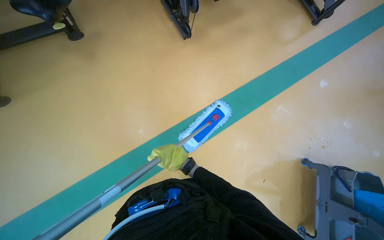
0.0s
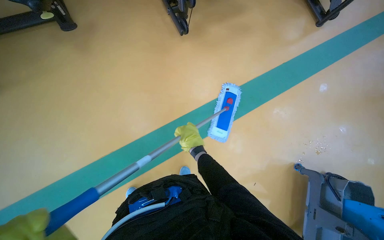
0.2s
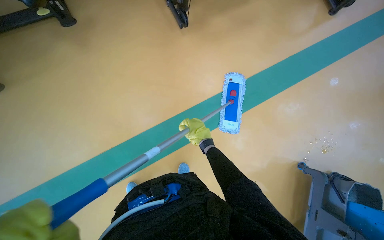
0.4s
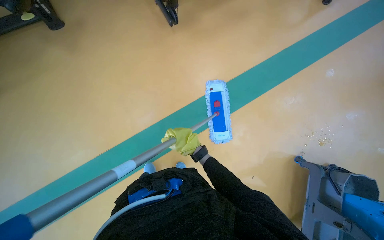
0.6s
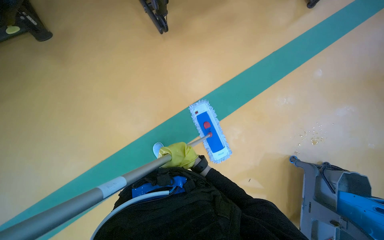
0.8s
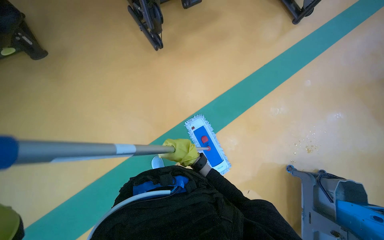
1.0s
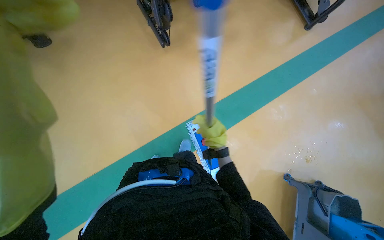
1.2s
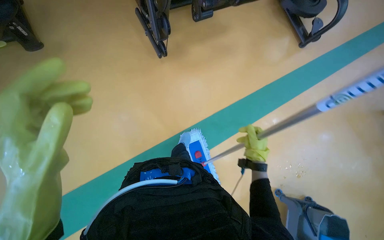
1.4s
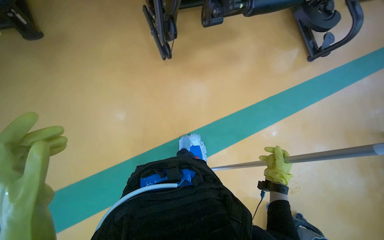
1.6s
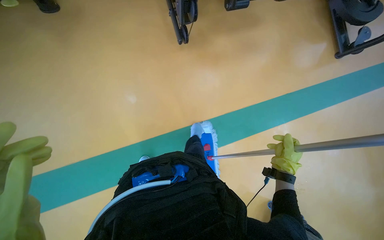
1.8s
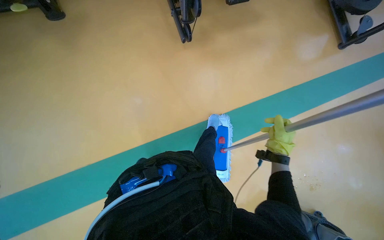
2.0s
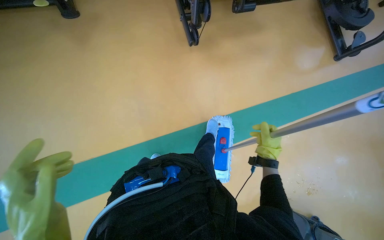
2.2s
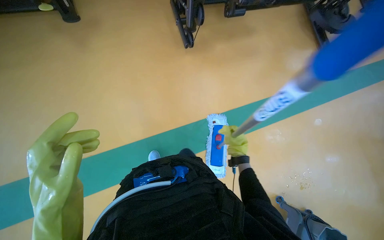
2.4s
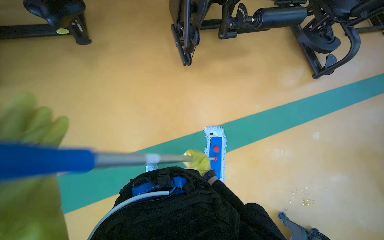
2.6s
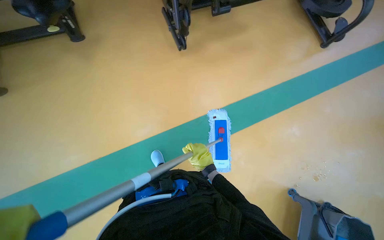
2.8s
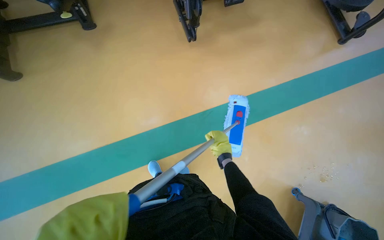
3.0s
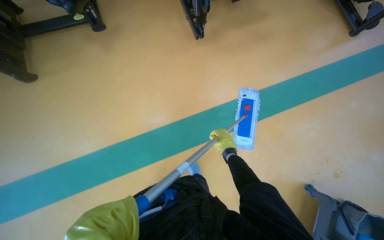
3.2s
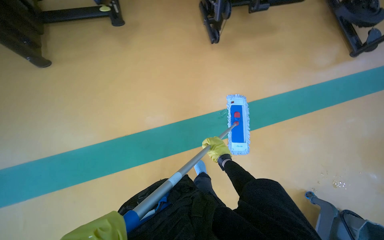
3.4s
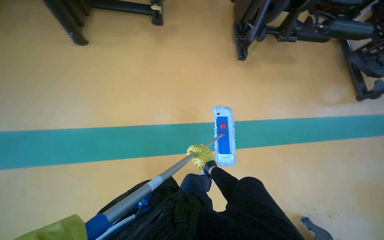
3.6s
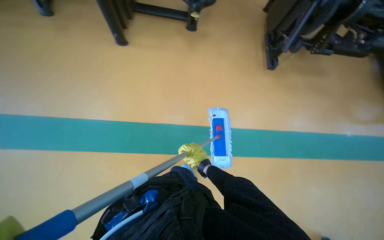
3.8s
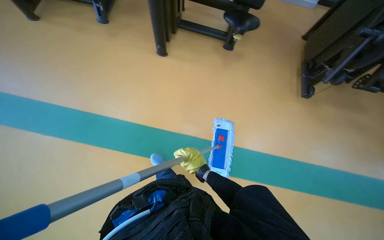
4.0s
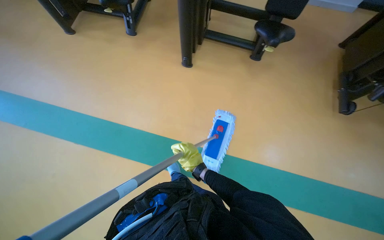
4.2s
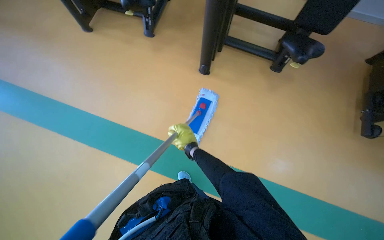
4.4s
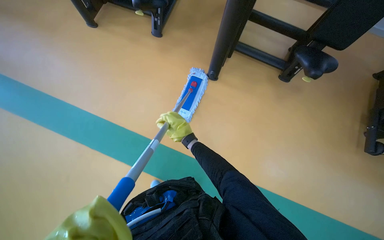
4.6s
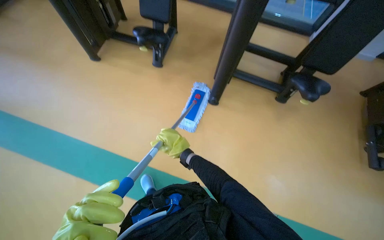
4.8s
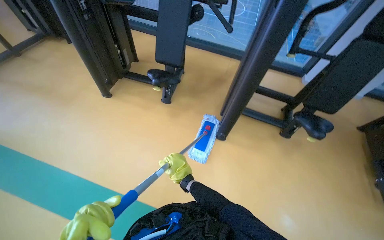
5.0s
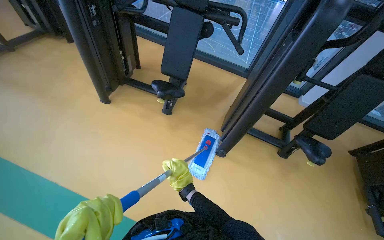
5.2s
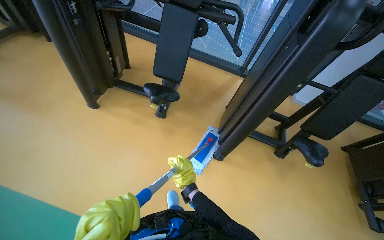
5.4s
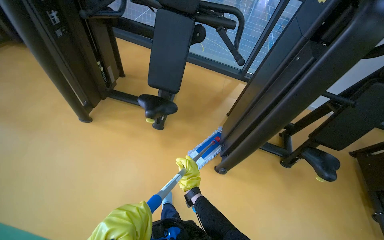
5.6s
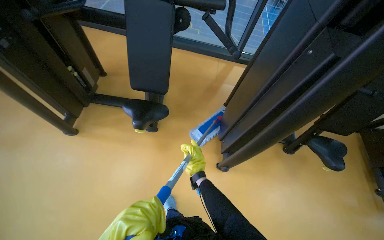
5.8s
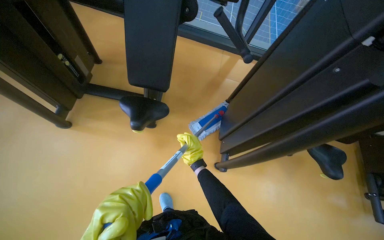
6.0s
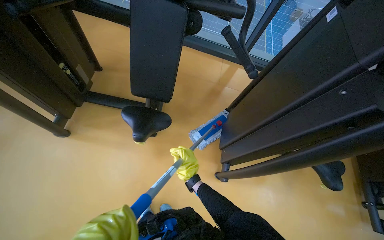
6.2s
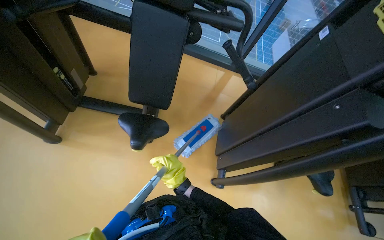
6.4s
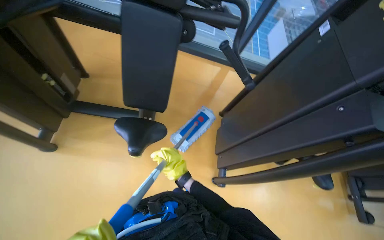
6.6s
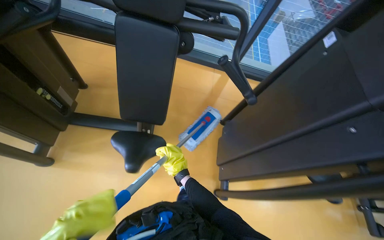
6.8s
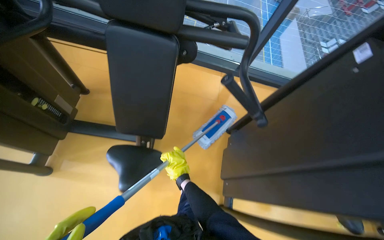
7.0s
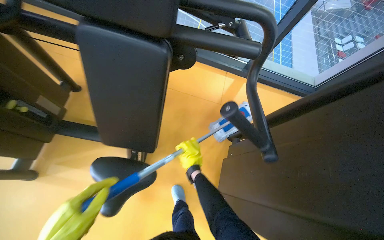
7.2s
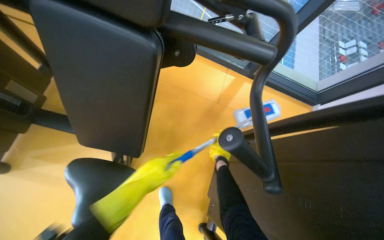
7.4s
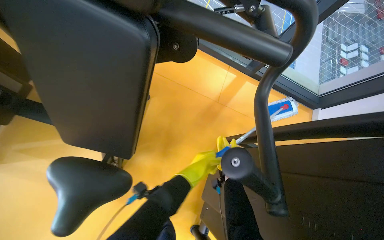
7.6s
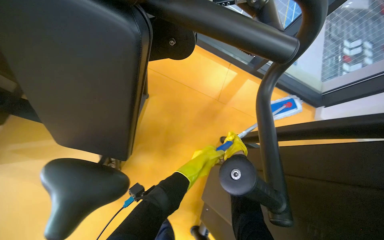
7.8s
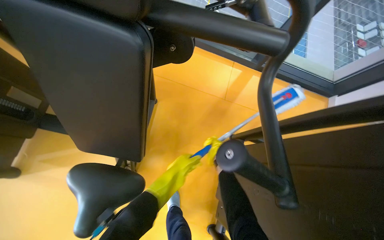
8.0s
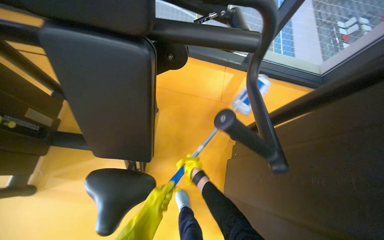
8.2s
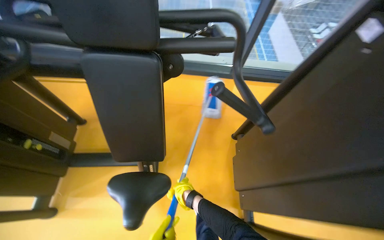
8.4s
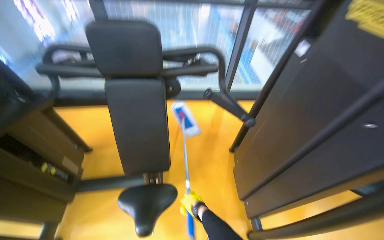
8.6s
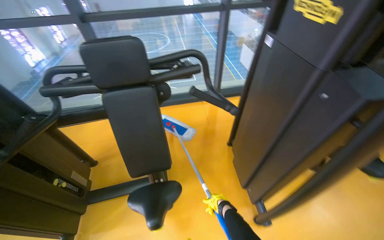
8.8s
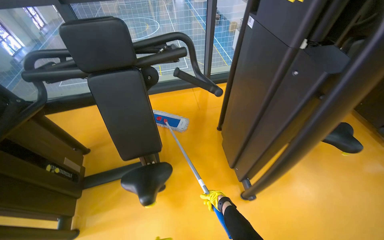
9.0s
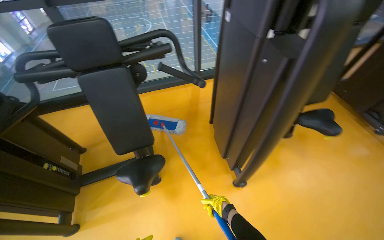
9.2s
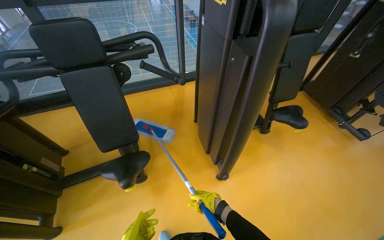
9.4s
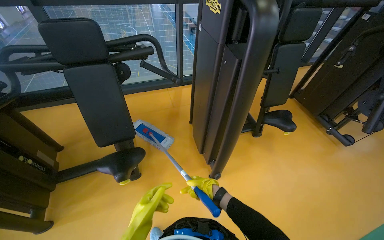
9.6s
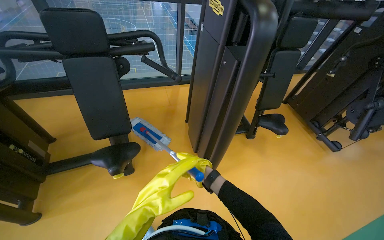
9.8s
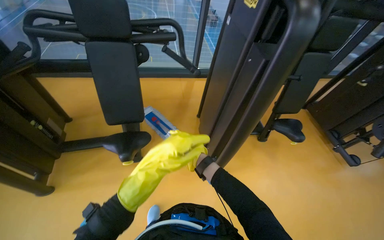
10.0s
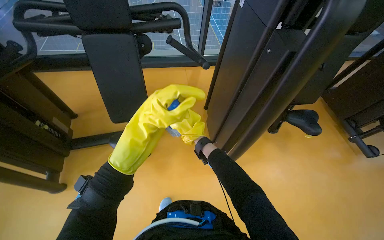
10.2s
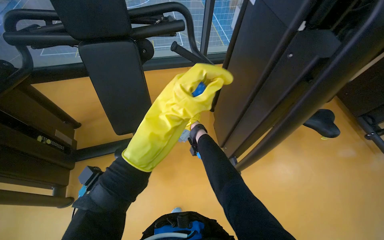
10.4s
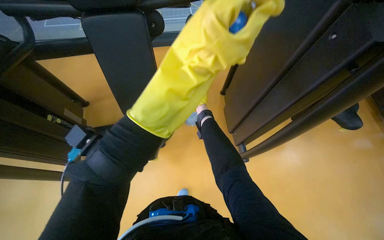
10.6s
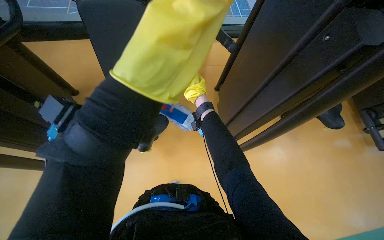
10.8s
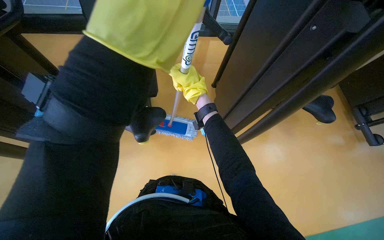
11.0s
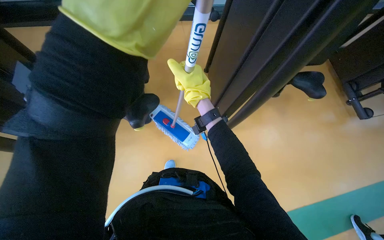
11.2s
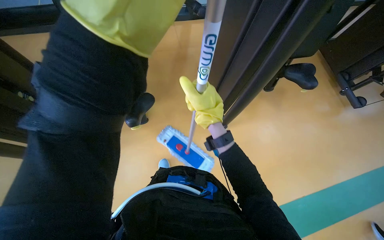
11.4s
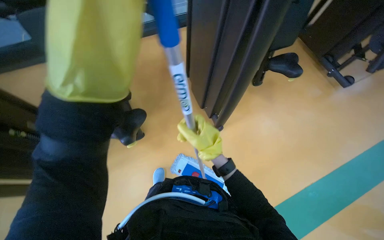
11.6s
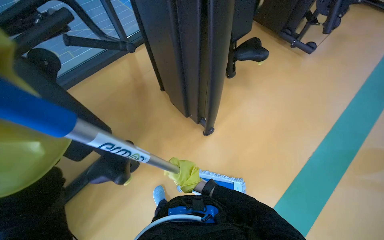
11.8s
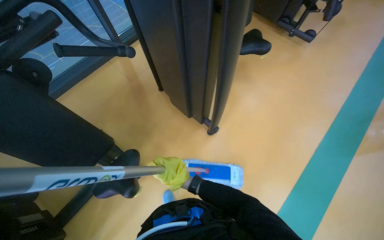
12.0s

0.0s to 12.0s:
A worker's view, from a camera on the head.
Job: mopping floor.
The whole recording: Mopping gym floor. The worker mops the gym floor with a flat mop, moving around gym equipment.
0.0s to 1.6s: The camera travels roughly 50 cm.
1.6s to 3.0s: The right hand heads to the left, covering roughly 25 cm.
3.0s to 4.4s: The camera is carried some 80 cm. The wearer's head swings about 45 degrees to the left. The wearer looks approximately 15 degrees further upward.
4.4s to 6.0s: The camera travels about 60 cm. The wearer looks roughly 15 degrees further upward.
6.0s to 7.6s: The camera is carried approximately 70 cm.
7.6s to 9.0s: The wearer moves some 60 cm. The view tips upward by about 20 degrees. The scene rotates counterclockwise by roughly 35 degrees.
10.4s to 12.0s: The wearer looks about 15 degrees further downward. The scene turns about 35 degrees counterclockwise in the picture.

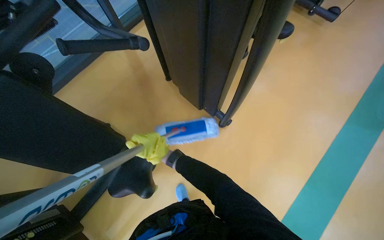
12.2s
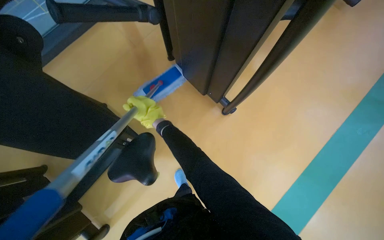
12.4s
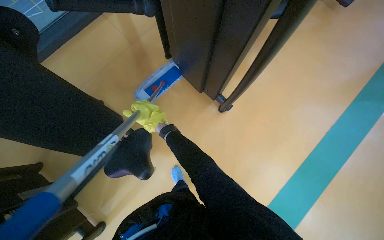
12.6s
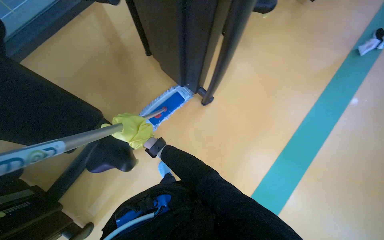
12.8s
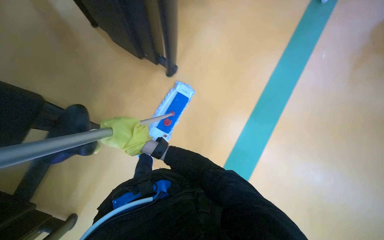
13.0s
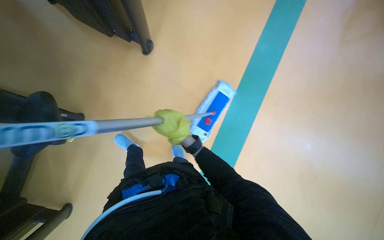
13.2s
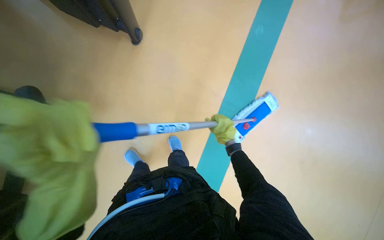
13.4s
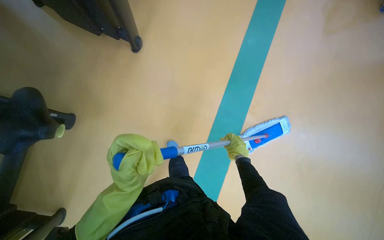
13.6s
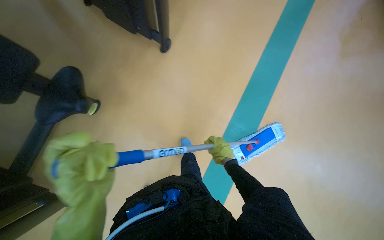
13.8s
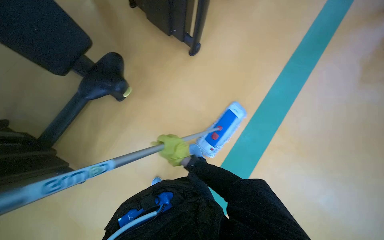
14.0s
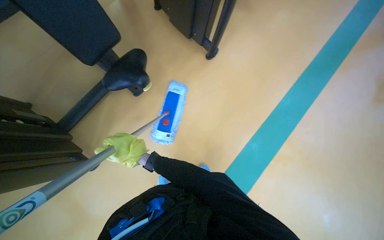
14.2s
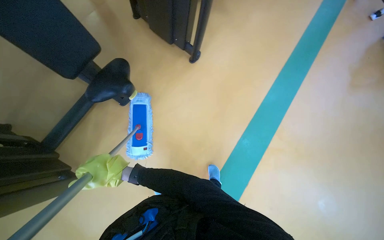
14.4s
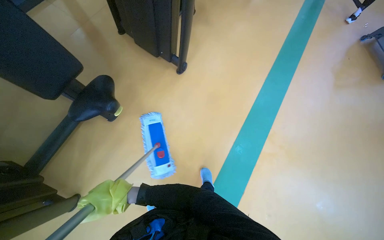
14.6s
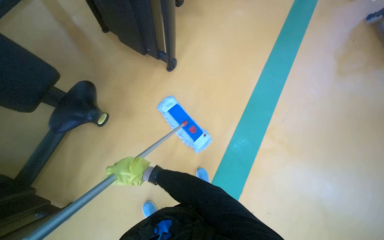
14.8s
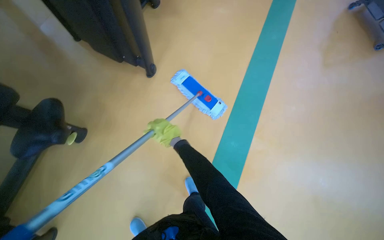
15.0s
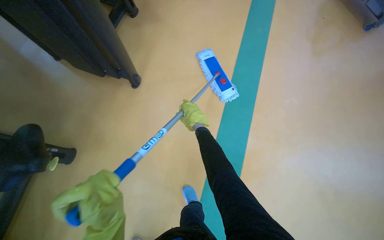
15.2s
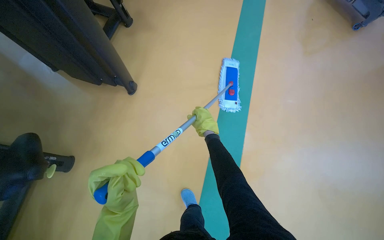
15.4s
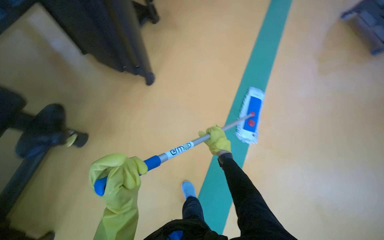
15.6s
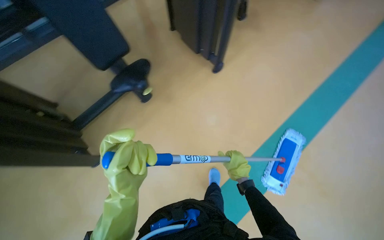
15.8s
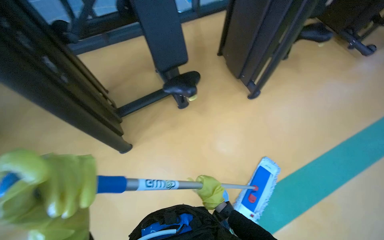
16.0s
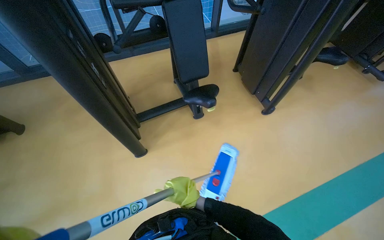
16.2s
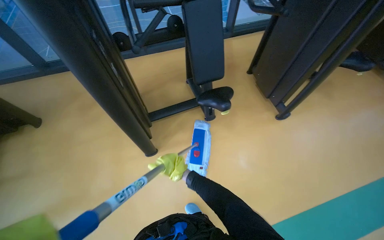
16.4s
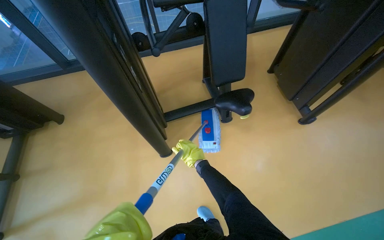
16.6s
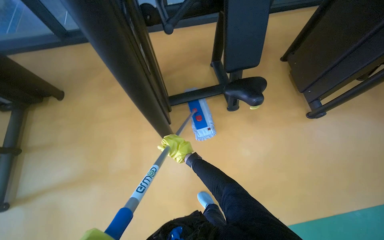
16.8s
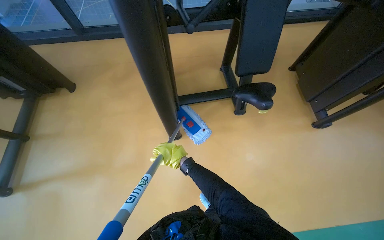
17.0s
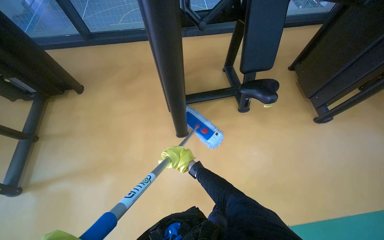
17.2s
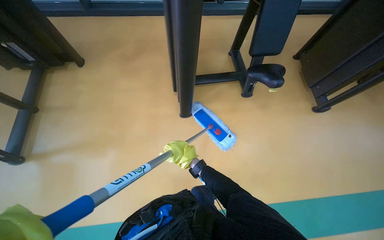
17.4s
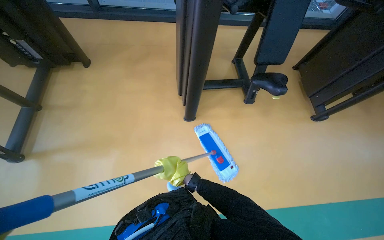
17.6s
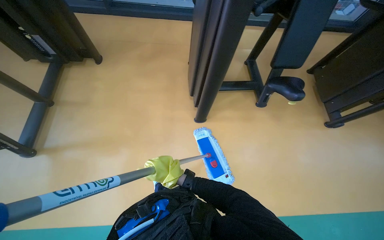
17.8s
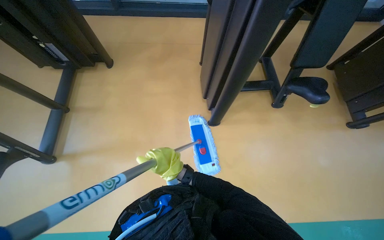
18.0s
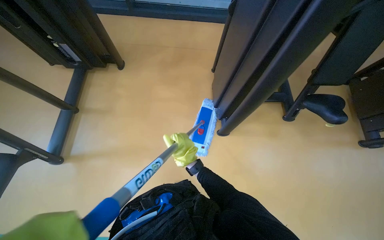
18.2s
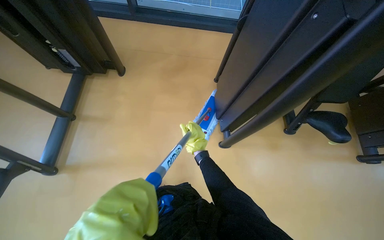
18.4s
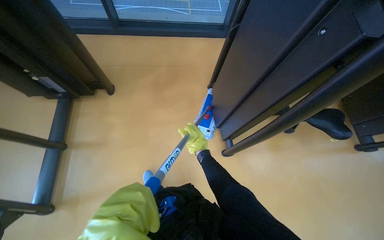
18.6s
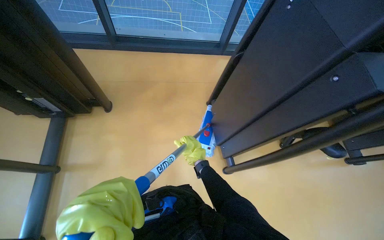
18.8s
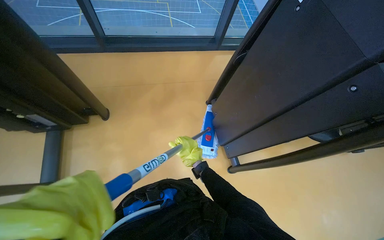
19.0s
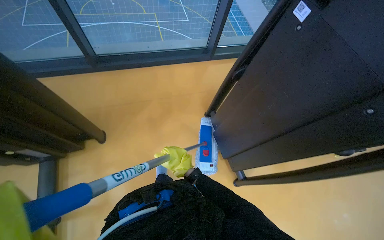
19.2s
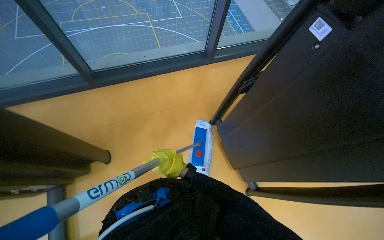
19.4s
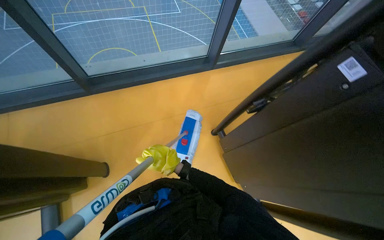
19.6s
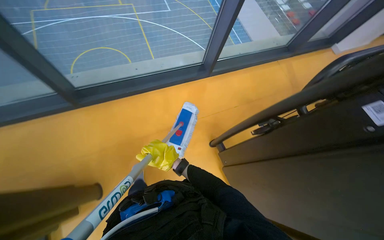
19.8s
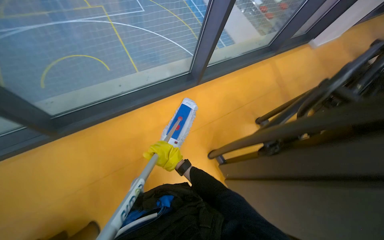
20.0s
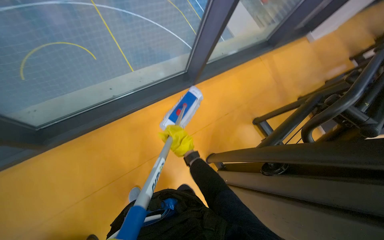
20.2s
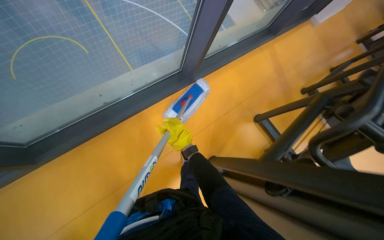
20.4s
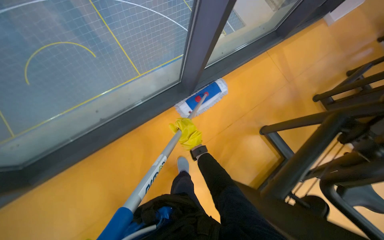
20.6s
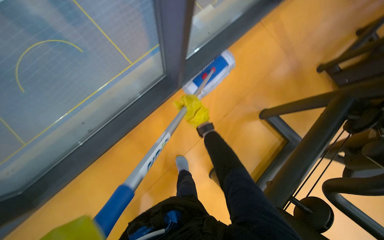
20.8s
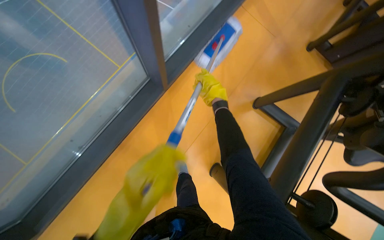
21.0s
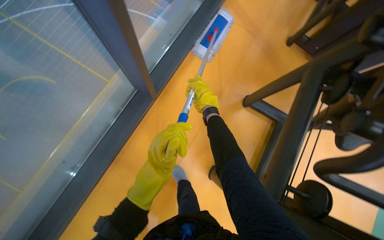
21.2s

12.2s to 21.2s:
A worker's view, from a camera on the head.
Job: mopping floor.
The whole recording: Mopping gym floor. The worker mops the gym floor with a flat mop, moving around gym equipment.
12.2s to 13.8s: The view swings roughly 15 degrees to the right. The right hand moves to the right, approximately 30 cm.
15.2s to 16.6s: The wearer's head swings roughly 40 degrees to the left. The wearer looks some 20 degrees further upward.
16.6s to 18.2s: The wearer moves to the left, roughly 50 cm.
18.2s to 19.8s: The camera is carried about 1 m. The wearer looks about 25 degrees further to the right.
19.8s to 21.2s: The camera is carried about 60 cm.
